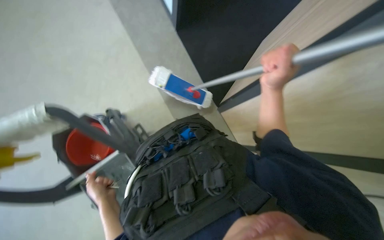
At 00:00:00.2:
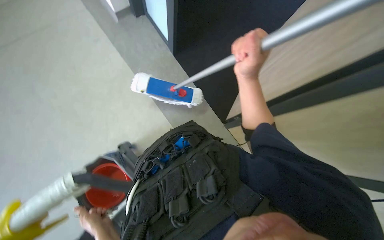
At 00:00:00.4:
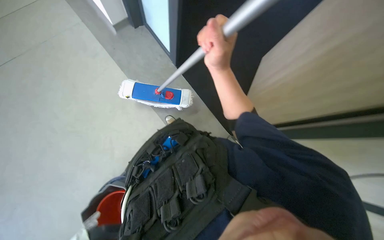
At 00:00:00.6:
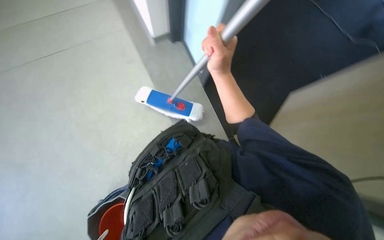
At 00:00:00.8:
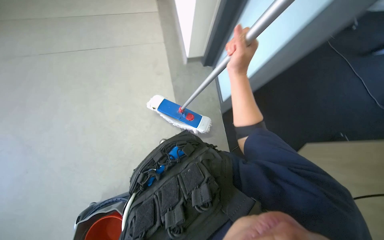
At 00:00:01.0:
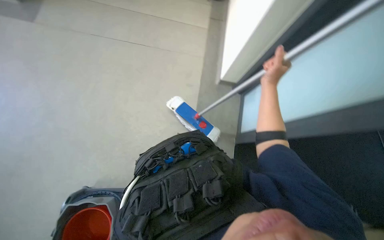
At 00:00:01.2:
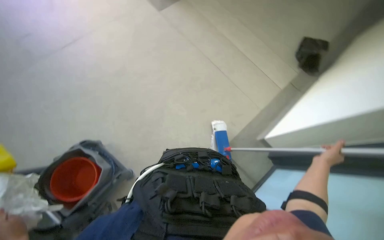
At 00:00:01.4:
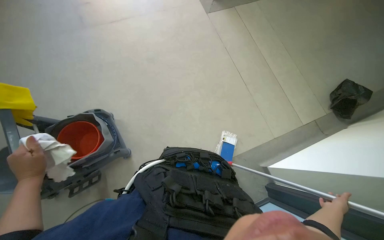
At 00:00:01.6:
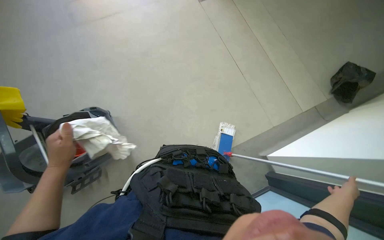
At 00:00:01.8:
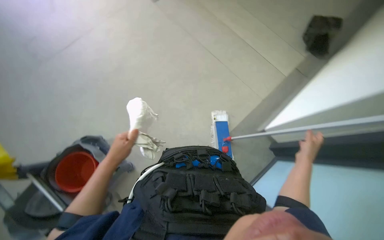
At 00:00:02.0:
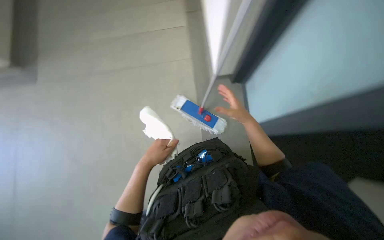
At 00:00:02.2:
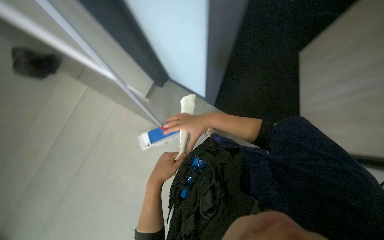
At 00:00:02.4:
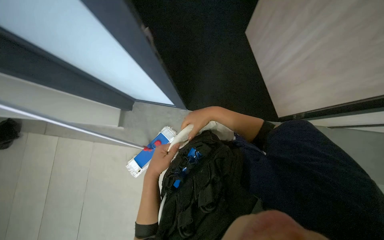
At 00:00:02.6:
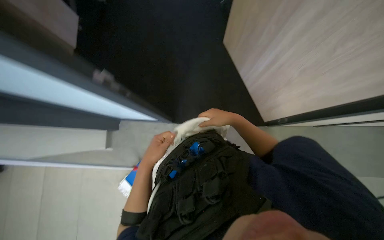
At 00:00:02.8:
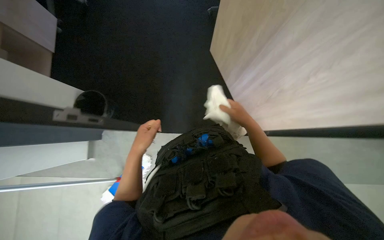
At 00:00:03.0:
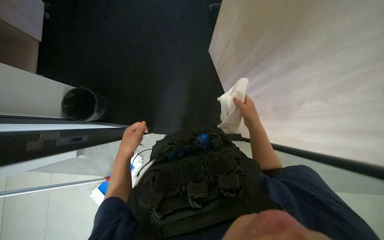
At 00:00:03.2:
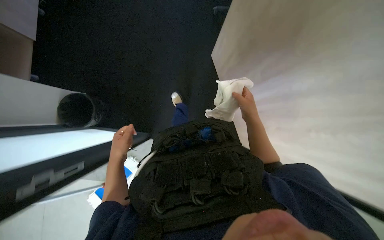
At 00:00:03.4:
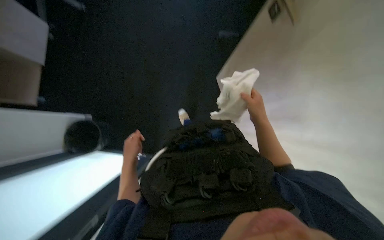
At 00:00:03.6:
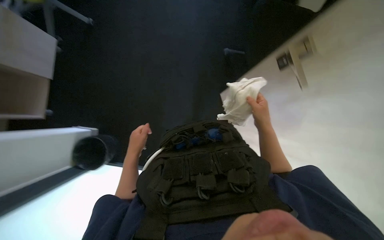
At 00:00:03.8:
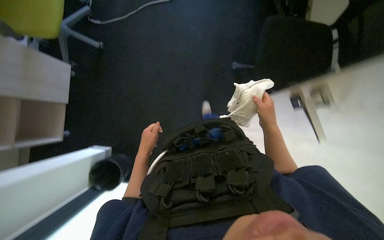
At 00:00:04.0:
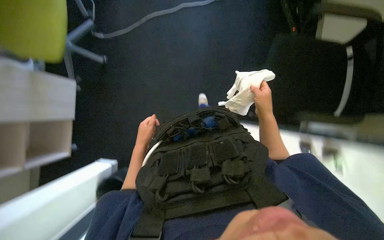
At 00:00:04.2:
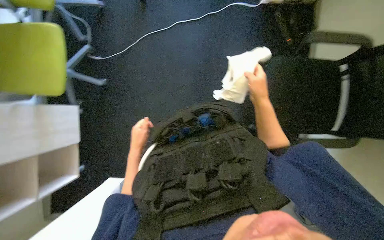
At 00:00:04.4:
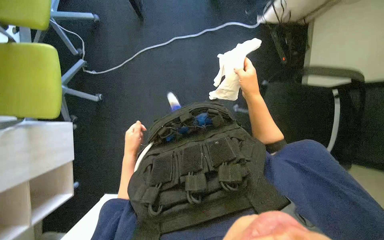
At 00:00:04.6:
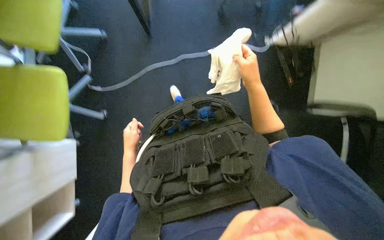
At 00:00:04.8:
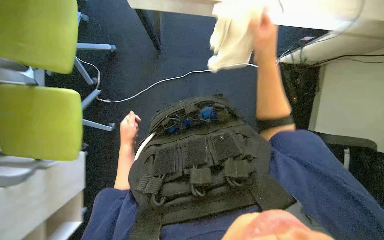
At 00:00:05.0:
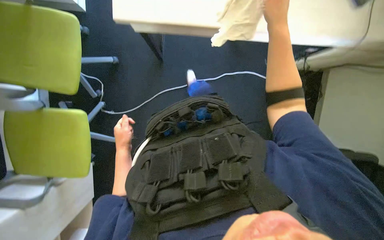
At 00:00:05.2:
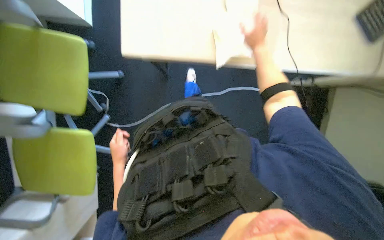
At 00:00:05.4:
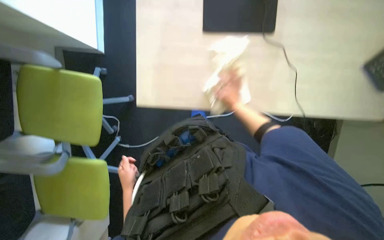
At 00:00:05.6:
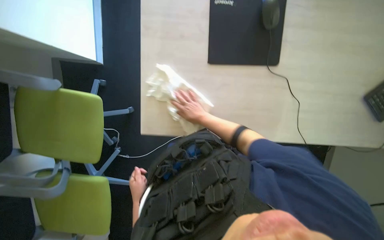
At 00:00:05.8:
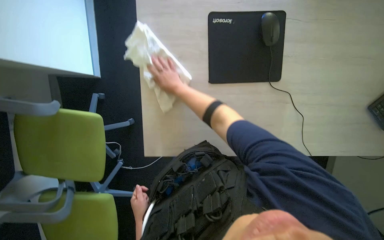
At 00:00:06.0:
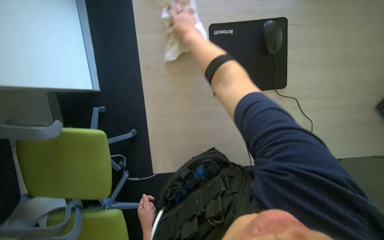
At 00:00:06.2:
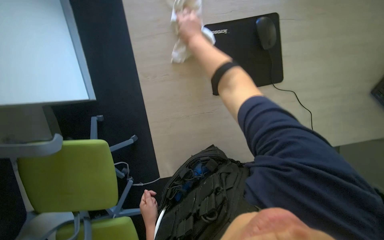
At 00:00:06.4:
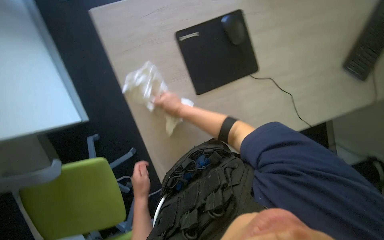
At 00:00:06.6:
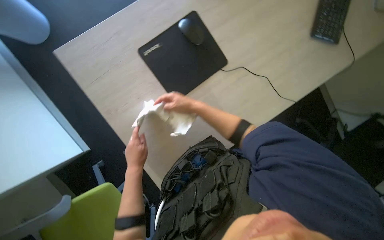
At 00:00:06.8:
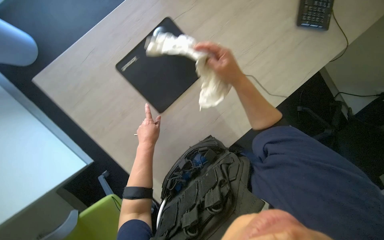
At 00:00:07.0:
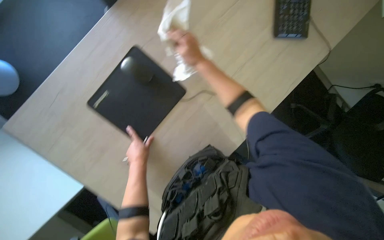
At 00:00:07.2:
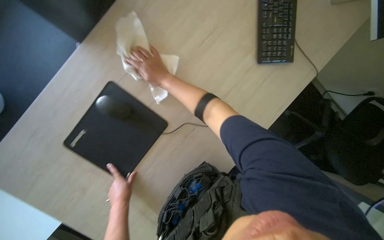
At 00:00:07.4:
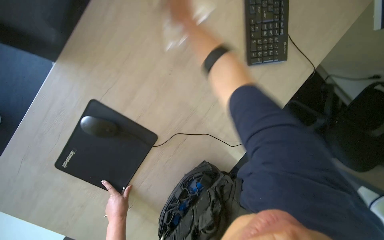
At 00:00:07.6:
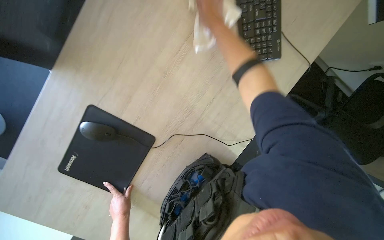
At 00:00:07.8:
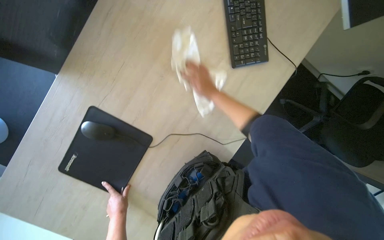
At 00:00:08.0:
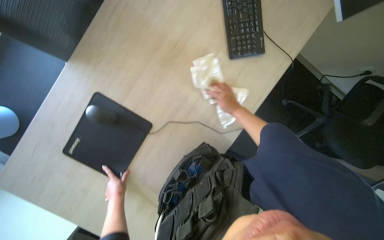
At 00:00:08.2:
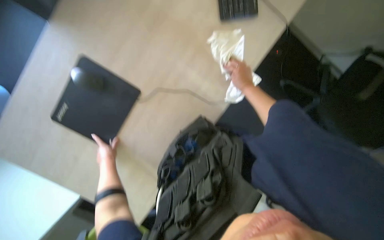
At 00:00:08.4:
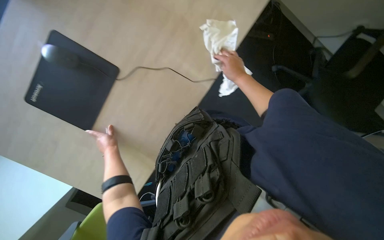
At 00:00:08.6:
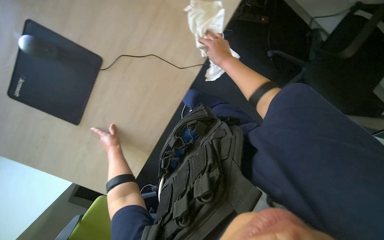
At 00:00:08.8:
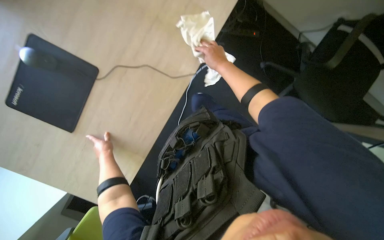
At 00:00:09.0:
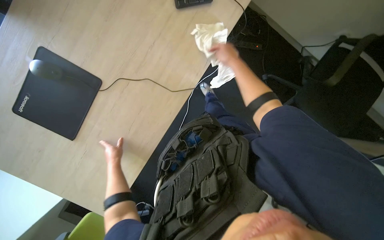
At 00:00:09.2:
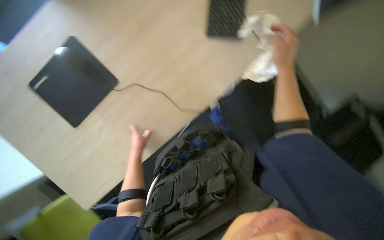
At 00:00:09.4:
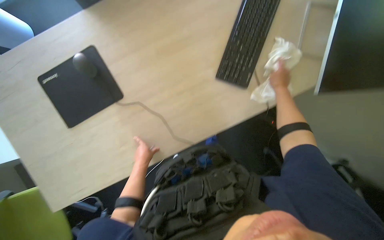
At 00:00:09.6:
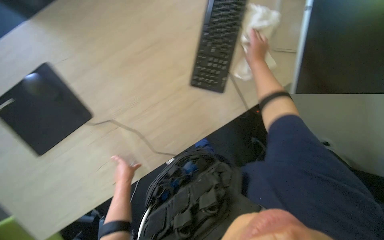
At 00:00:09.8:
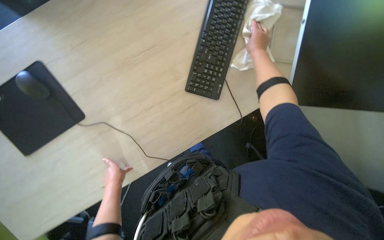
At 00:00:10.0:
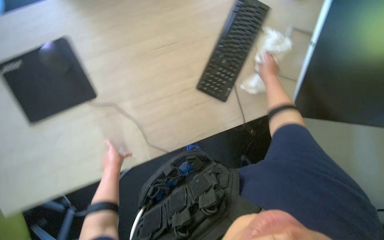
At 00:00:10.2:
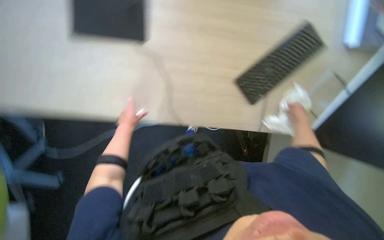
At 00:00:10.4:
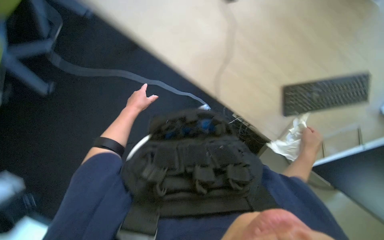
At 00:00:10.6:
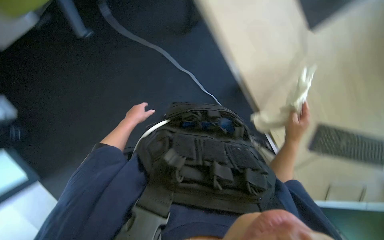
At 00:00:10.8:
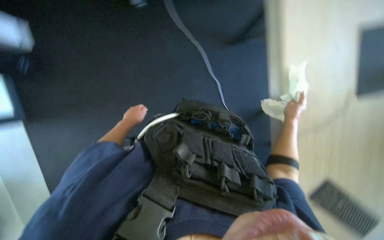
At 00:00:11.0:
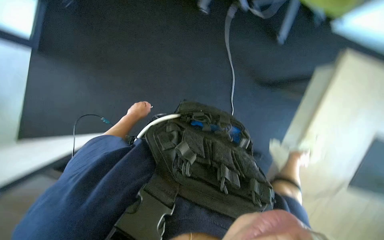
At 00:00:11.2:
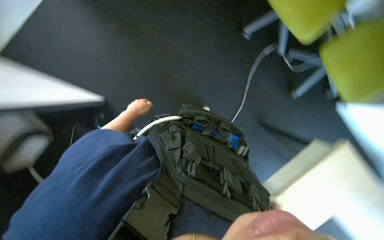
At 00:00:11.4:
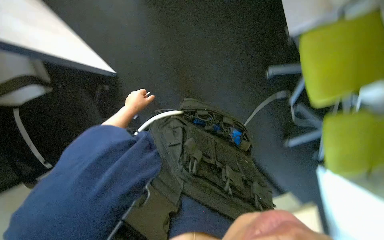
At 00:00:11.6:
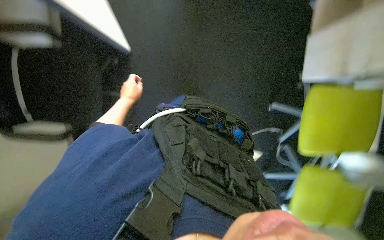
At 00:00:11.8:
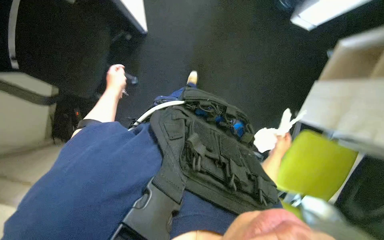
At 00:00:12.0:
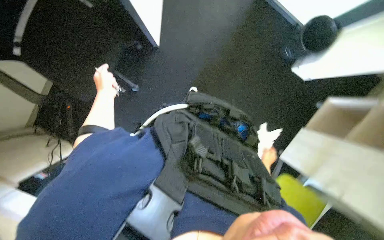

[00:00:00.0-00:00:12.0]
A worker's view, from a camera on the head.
Job: mopping floor.
The whole recording: Mopping floor in one room and wiping surfaces in another. The worker enters one room and mops the floor, then enters another room and wipes the surfaces, including the table.
00:00:00.0 to 00:00:01.6: The wearer's head swings roughly 25 degrees to the left. The camera pitches upward, by approximately 15 degrees.
00:00:01.6 to 00:00:03.0: The head rotates about 95 degrees to the right.
00:00:03.0 to 00:00:04.4: The right hand moves up the picture, roughly 20 cm.
00:00:06.0 to 00:00:07.6: Everything in view rotates approximately 50 degrees counterclockwise.
00:00:09.0 to 00:00:10.4: The view pans to the right by some 15 degrees. The scene turns approximately 55 degrees clockwise in the picture.
00:00:10.4 to 00:00:12.0: The view tilts some 15 degrees upward. The scene rotates clockwise by roughly 90 degrees.

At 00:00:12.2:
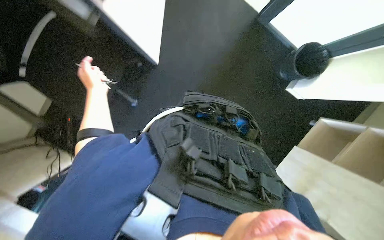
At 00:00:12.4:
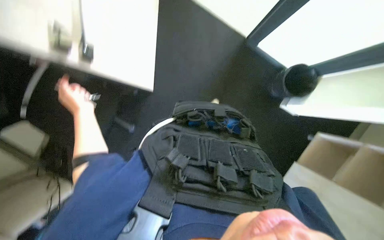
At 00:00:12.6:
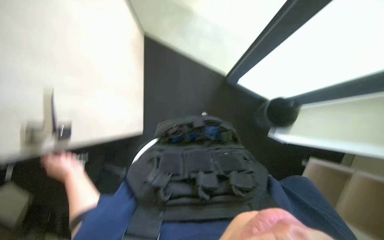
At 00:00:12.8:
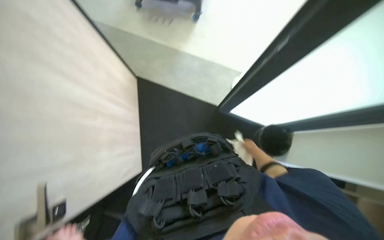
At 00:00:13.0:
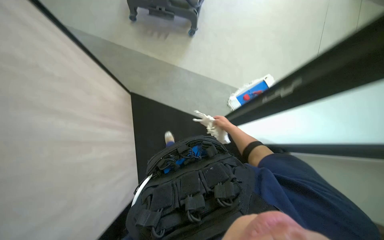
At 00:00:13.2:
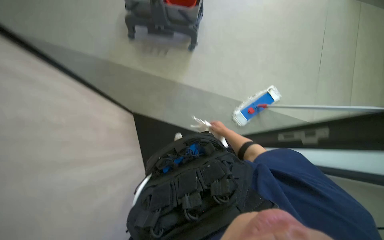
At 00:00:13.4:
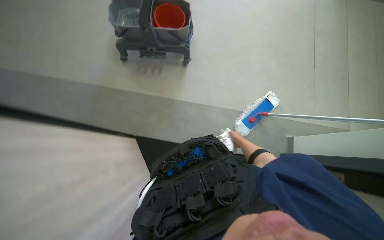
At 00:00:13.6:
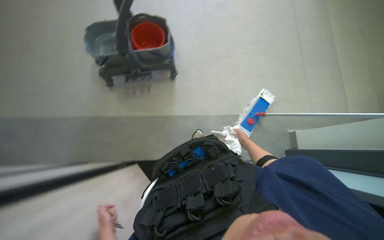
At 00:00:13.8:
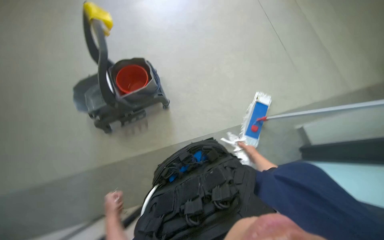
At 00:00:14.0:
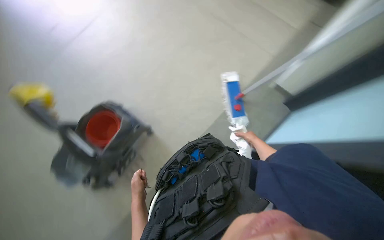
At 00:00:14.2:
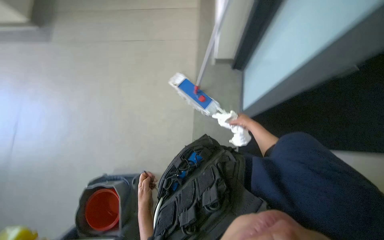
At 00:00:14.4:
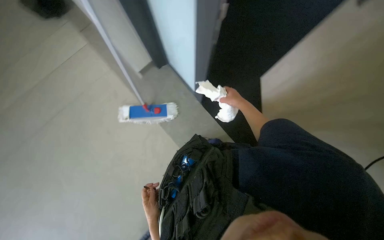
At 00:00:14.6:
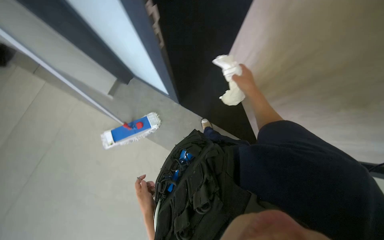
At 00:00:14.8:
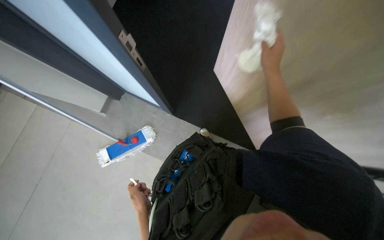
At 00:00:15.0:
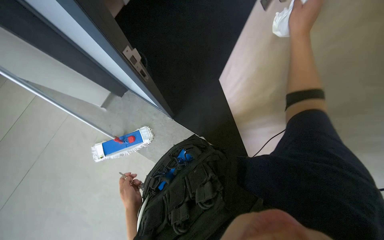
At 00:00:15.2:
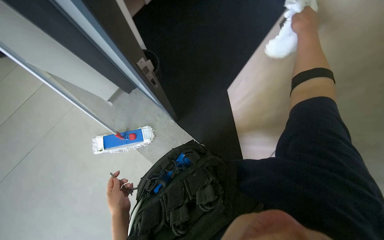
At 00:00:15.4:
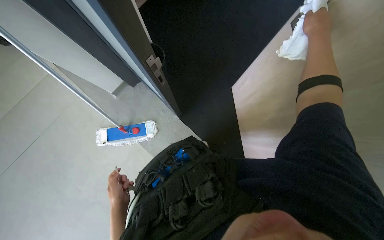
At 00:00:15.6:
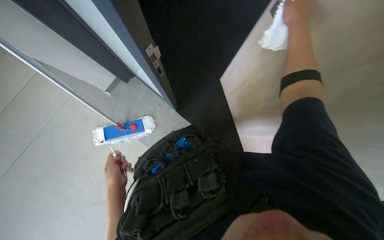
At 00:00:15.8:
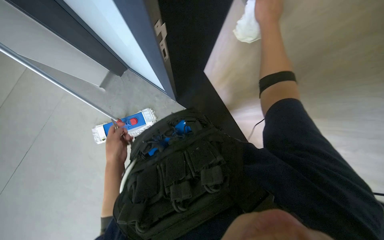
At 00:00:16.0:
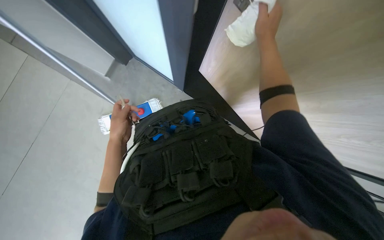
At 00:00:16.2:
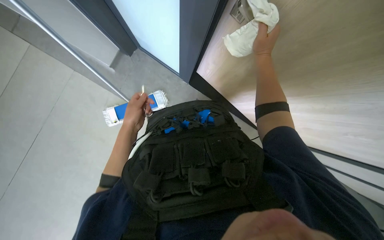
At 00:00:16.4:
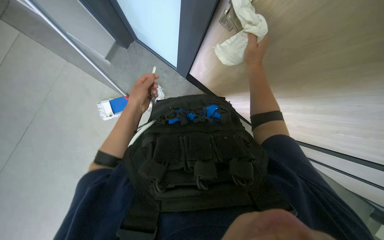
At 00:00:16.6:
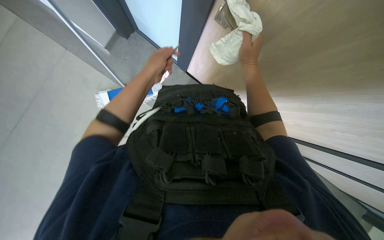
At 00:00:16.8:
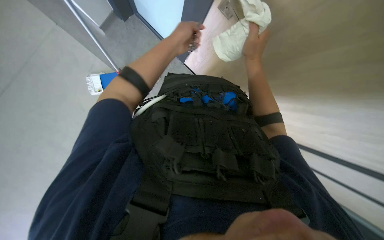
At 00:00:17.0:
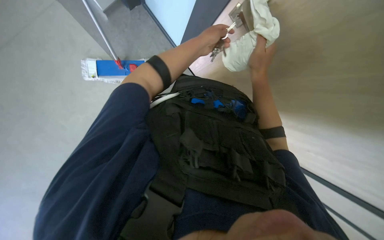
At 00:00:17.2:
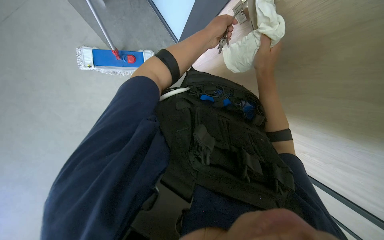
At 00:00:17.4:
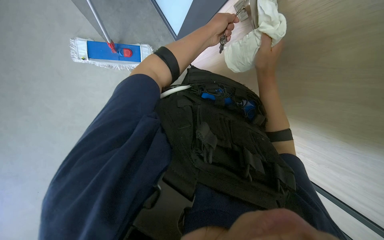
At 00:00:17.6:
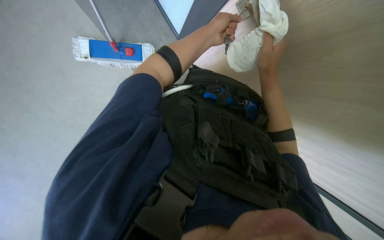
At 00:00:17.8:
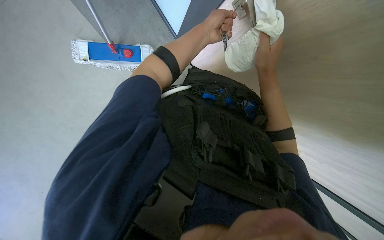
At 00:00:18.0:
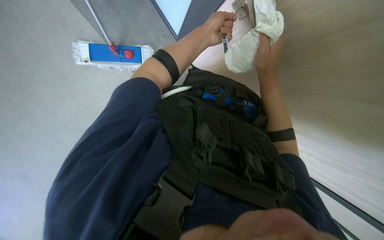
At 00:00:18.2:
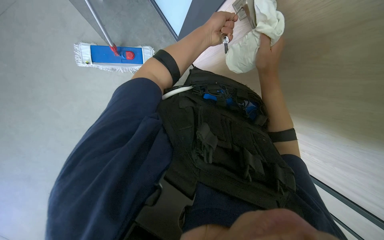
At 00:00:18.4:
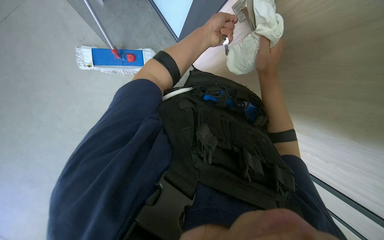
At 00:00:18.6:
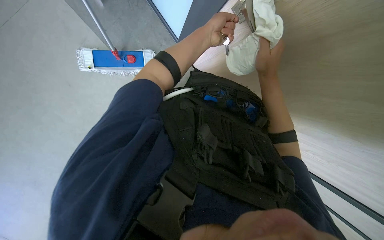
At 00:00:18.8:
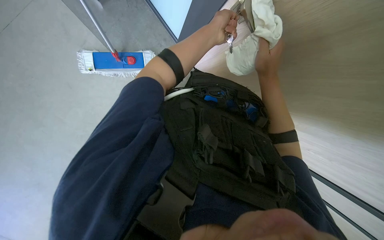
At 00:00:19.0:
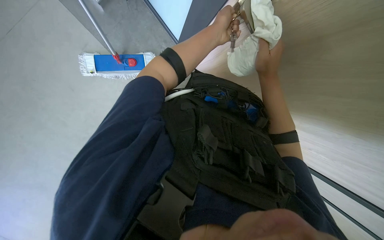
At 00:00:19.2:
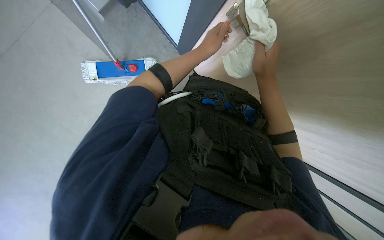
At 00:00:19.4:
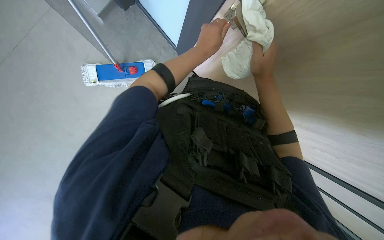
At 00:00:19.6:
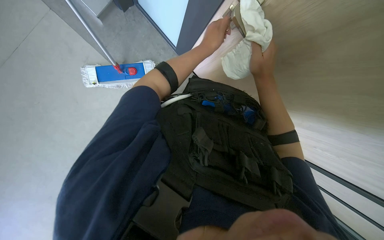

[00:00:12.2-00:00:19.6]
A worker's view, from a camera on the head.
Job: mopping floor.
The whole recording: Mopping floor in one room and wiping surfaces in another. The worker enters one room and mops the floor, then enters another room and wipes the surfaces, including the table.
00:00:12.2 to 00:00:13.6: The view tips upward by about 60 degrees. Everything in view rotates roughly 25 degrees counterclockwise.
00:00:13.6 to 00:00:15.2: The head rotates about 145 degrees to the right. The camera pitches upward, by roughly 30 degrees.
00:00:15.2 to 00:00:16.6: The view tilts approximately 20 degrees downward. The left hand is displaced up the picture by some 30 cm, while the right hand goes approximately 40 cm farther from the camera, to the left and down the picture.
00:00:16.6 to 00:00:18.2: The right hand heads nearer to the camera, covering about 10 cm. The left hand moves to the right, approximately 10 cm.
00:00:18.2 to 00:00:19.6: The hands are busy where they are.
